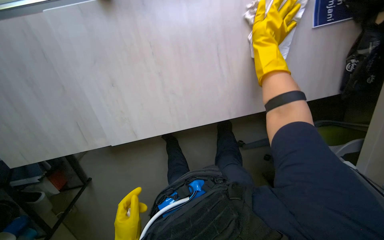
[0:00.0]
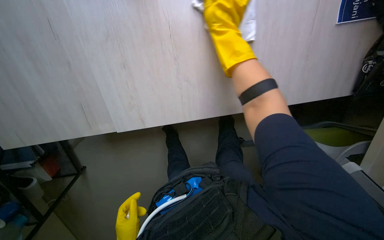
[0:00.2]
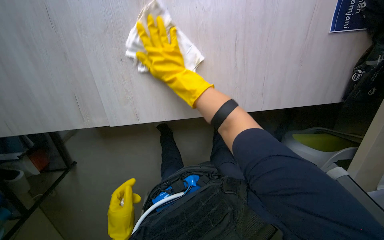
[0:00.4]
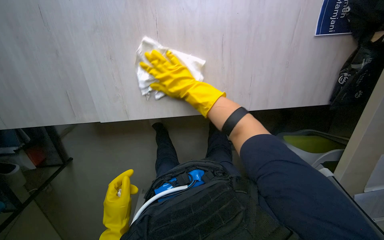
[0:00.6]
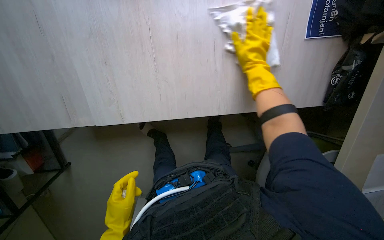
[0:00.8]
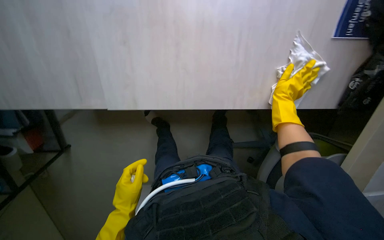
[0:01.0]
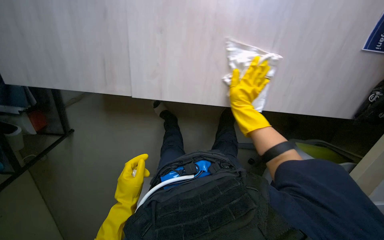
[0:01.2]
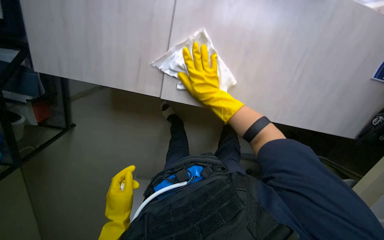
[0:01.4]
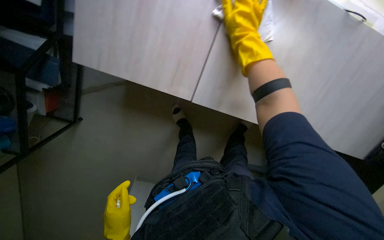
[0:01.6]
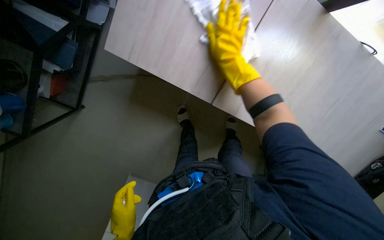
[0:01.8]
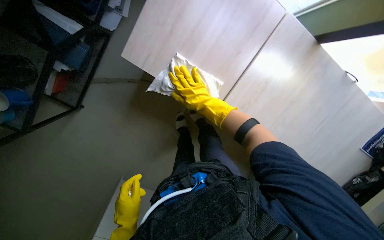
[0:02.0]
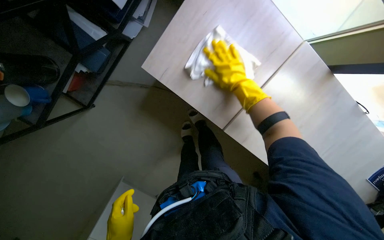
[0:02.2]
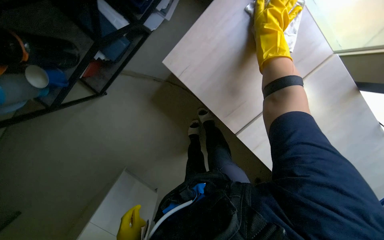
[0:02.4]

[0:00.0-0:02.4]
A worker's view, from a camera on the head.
Job: wiping surfaces.
The whole recording: Wiping office desk surface. The worker wipes the office desk surface, moving a keyboard, mouse, and bottle.
0:00.0 to 0:01.2: The right hand goes left and right, about 35 cm each way, reversing 2 times.
0:01.2 to 0:02.4: Everything in view rotates roughly 25 degrees clockwise. The right hand is displaced nearer to the camera and up the picture by about 35 cm.
